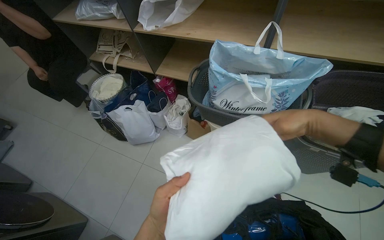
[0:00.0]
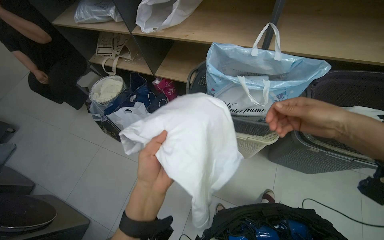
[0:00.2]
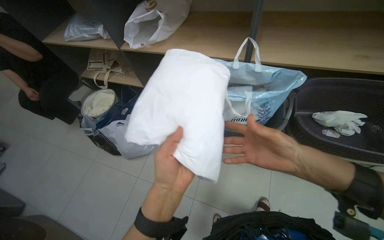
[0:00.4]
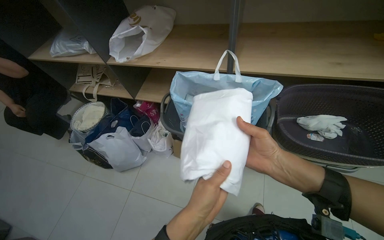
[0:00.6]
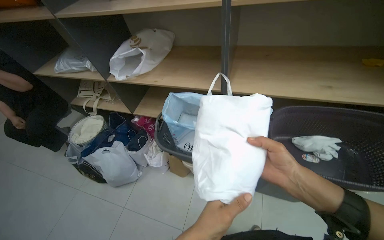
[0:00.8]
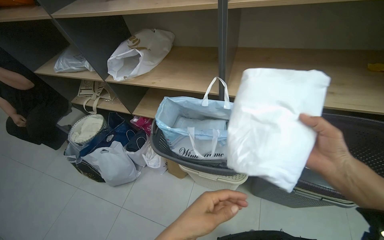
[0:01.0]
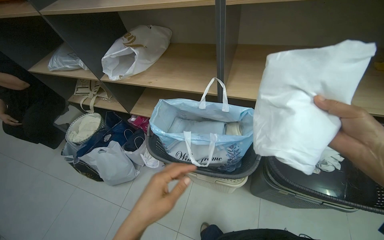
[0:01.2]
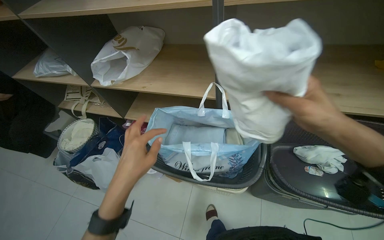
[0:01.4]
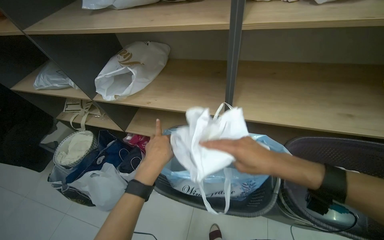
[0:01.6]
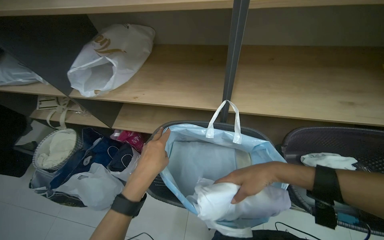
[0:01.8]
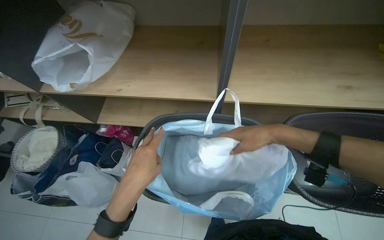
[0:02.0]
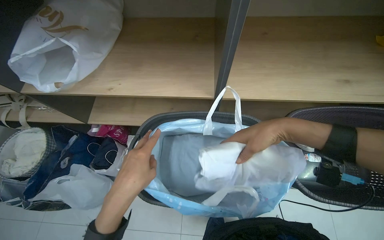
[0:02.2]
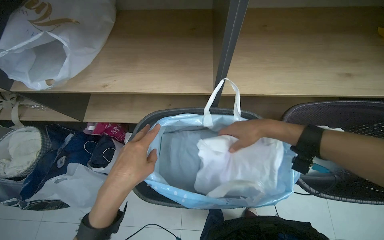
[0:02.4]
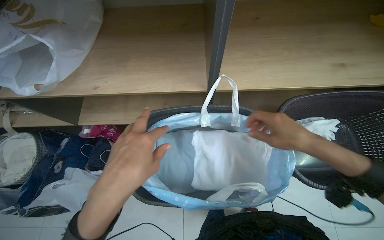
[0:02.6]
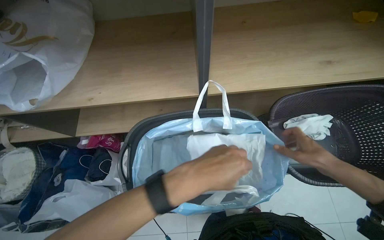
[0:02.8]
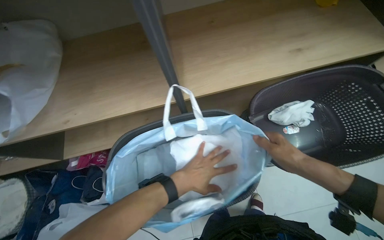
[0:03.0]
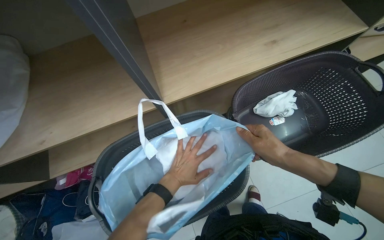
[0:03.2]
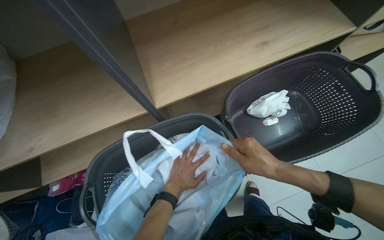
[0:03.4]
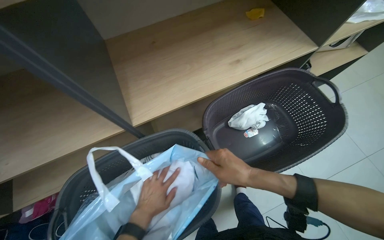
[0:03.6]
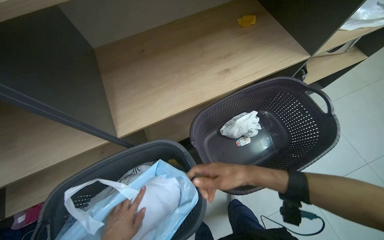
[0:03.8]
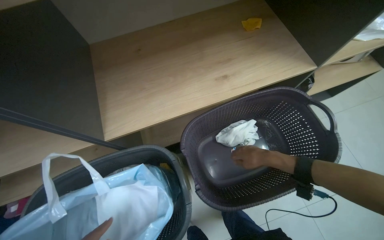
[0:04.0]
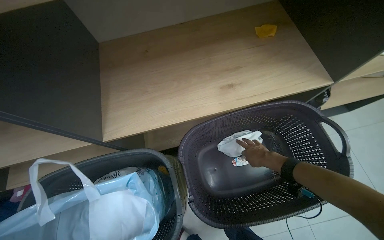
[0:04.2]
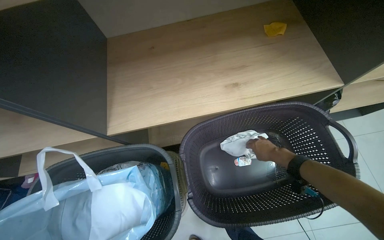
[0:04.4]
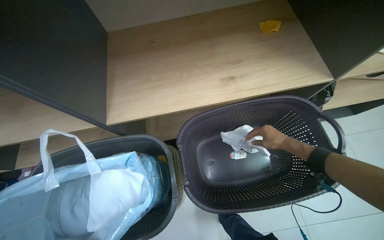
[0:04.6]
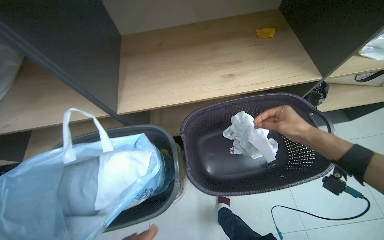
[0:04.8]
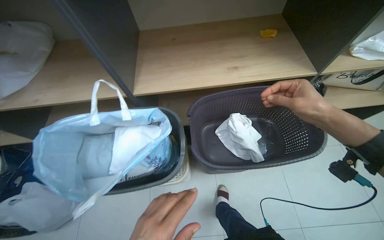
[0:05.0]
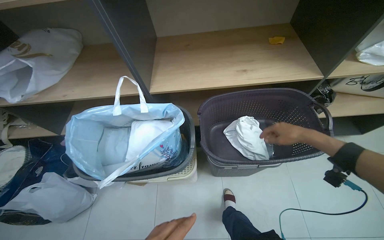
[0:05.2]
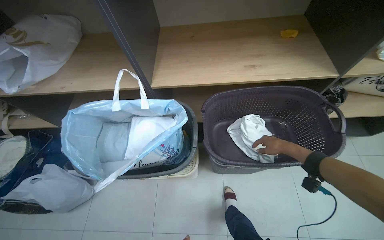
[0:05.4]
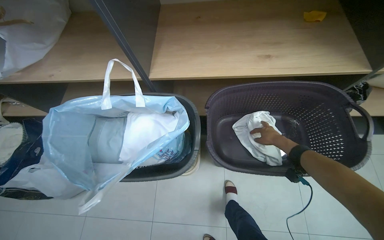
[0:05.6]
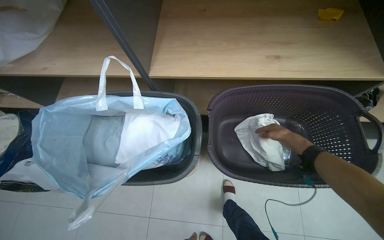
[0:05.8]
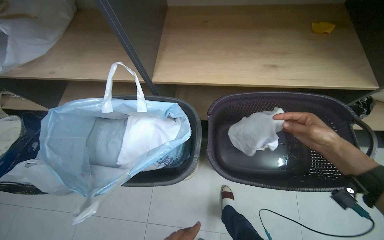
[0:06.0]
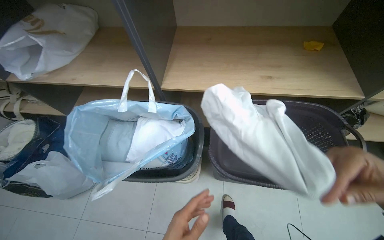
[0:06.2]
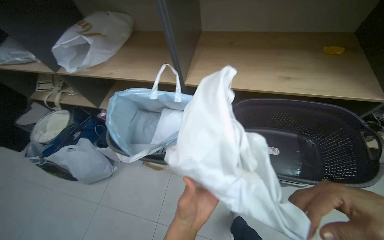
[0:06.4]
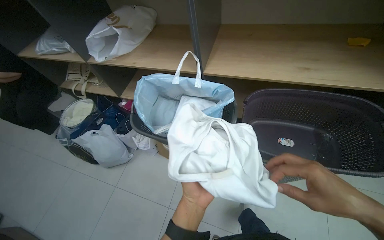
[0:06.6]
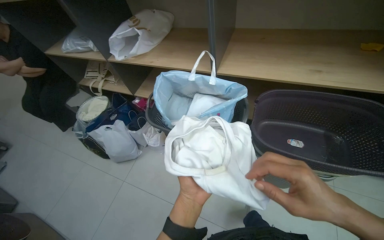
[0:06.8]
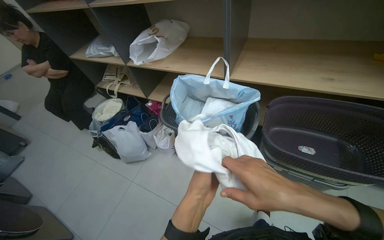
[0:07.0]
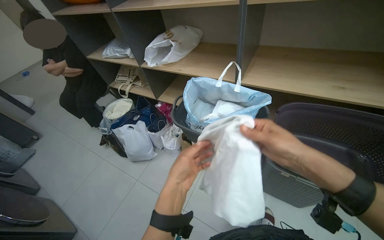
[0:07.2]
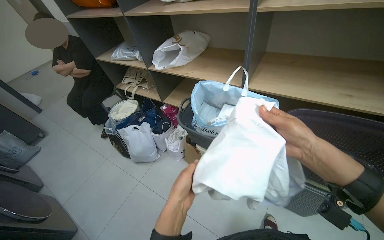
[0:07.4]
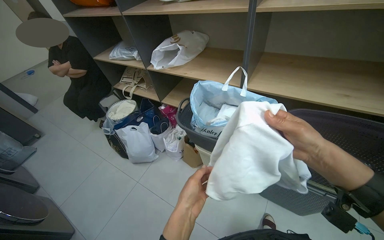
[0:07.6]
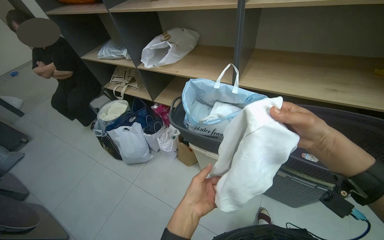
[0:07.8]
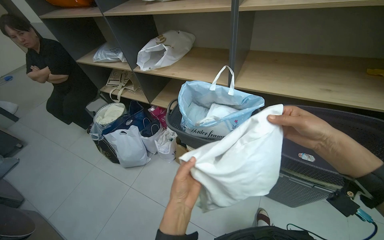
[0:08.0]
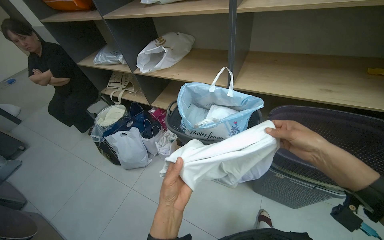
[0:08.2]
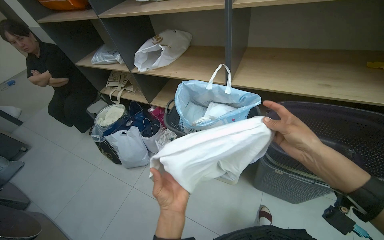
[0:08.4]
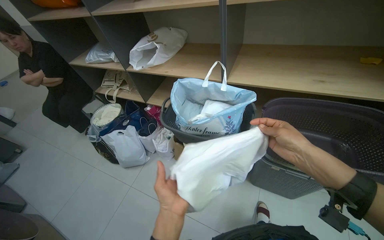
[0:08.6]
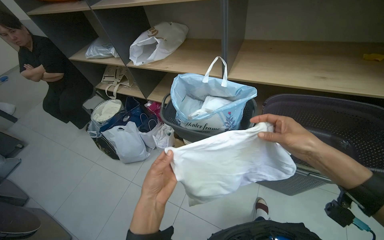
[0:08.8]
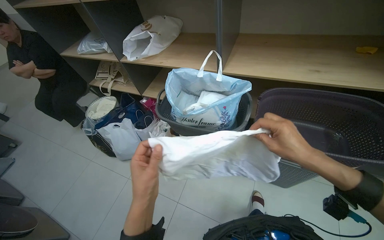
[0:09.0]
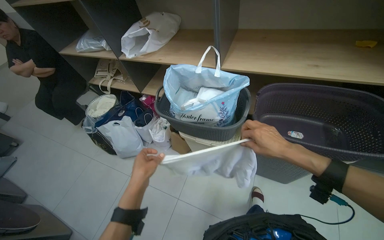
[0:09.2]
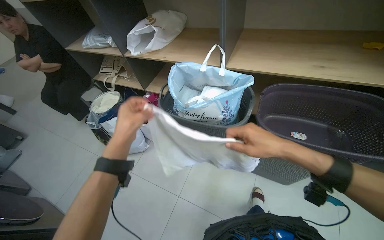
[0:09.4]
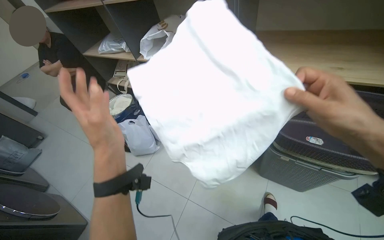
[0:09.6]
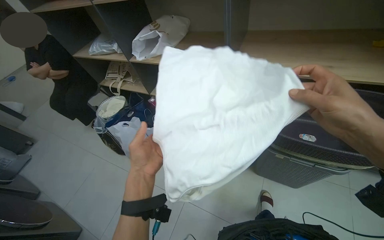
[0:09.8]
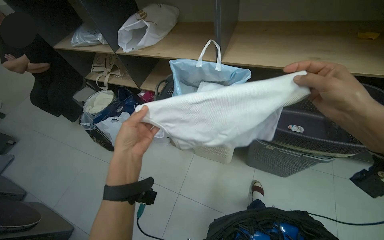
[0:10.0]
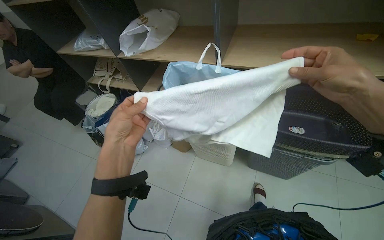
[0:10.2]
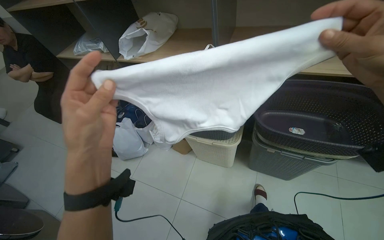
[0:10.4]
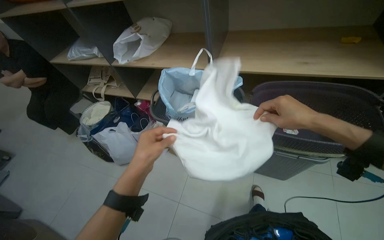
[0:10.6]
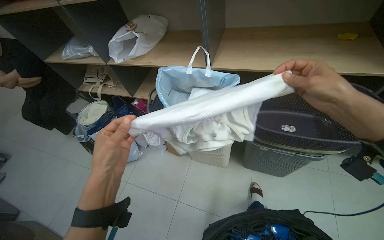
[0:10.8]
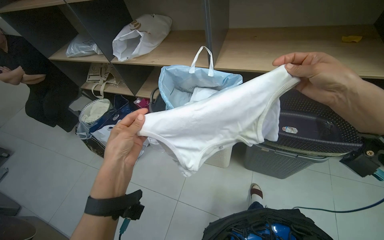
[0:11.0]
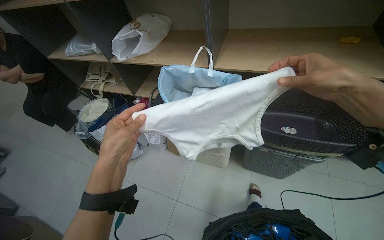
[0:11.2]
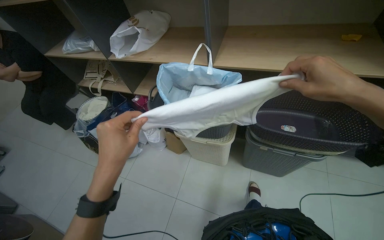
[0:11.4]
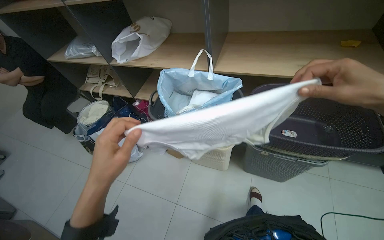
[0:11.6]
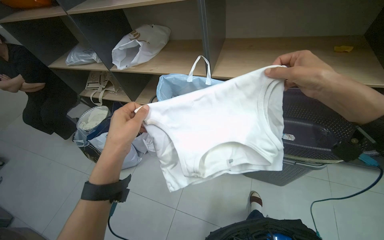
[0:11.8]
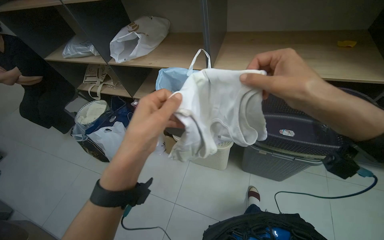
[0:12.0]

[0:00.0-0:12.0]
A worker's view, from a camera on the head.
Job: organizing items.
The whole recording: Sorting and packing various items. The worker sorts and packs various items into different bags and places them under a shelf.
0:00.0 to 0:01.6: The left hand is displaced up the picture and farther from the camera by about 50 cm.
0:01.6 to 0:03.0: The head turns to the right by roughly 25 degrees. The camera pitches downward, by some 15 degrees. The left hand heads farther from the camera and to the right, covering approximately 25 cm; the right hand shifts about 20 cm to the right and farther from the camera.
0:03.0 to 0:04.4: The right hand goes some 25 cm farther from the camera.
0:04.4 to 0:06.0: The right hand goes nearer and farther, roughly 20 cm each way, reversing 2 times.
0:06.0 to 0:07.6: The camera travels approximately 40 cm. The wearer looks approximately 25 degrees further to the left. The camera pitches upward, by some 15 degrees.
0:09.0 to 0:10.4: The left hand is displaced up the picture by about 10 cm.

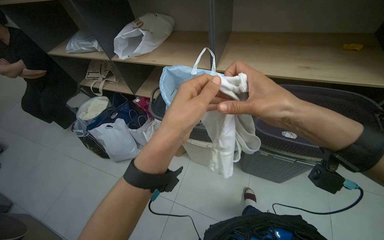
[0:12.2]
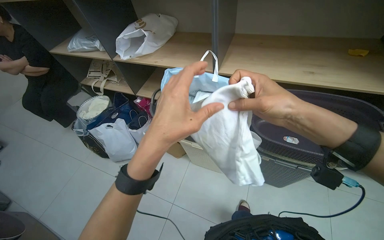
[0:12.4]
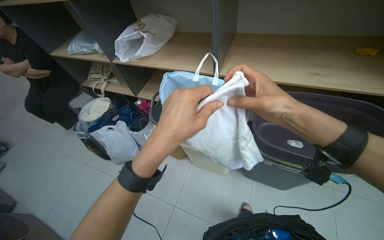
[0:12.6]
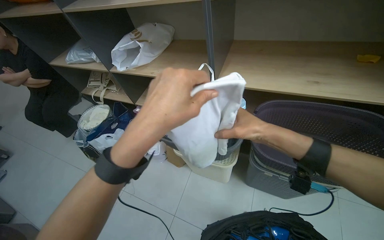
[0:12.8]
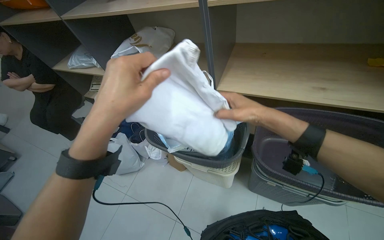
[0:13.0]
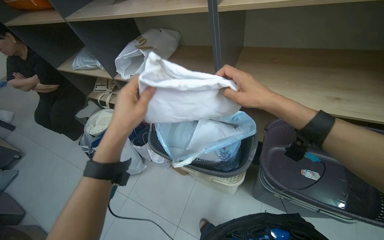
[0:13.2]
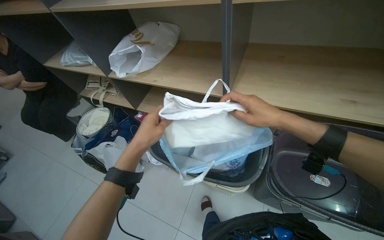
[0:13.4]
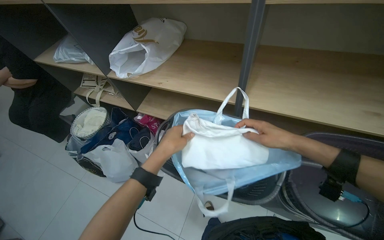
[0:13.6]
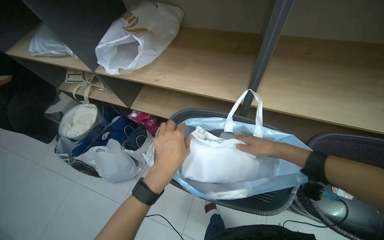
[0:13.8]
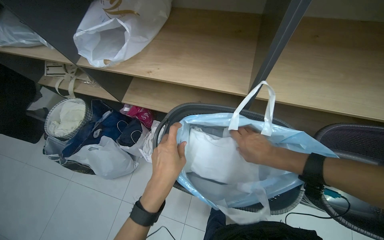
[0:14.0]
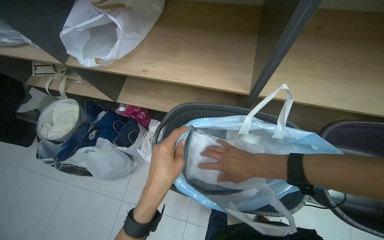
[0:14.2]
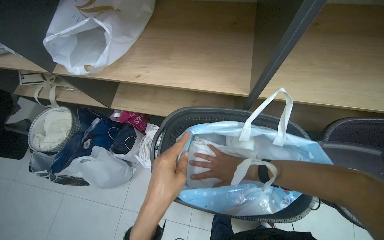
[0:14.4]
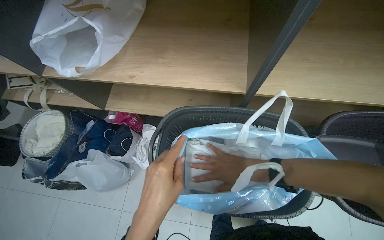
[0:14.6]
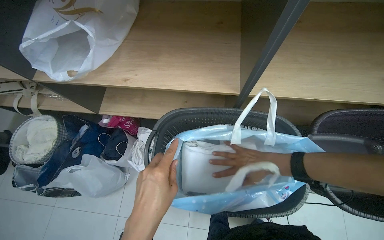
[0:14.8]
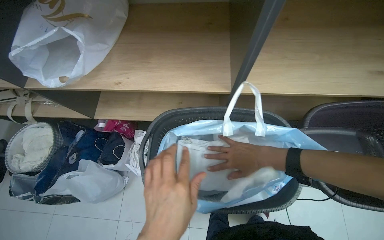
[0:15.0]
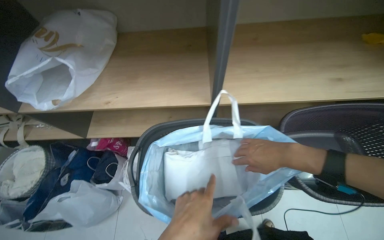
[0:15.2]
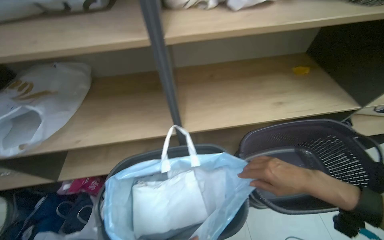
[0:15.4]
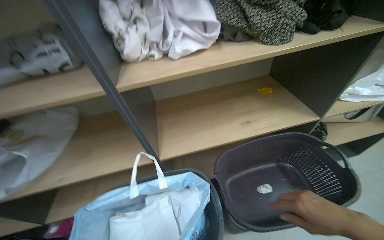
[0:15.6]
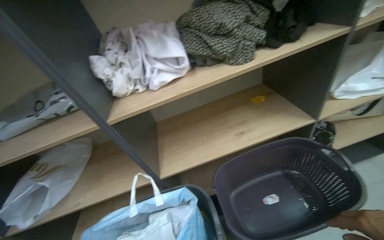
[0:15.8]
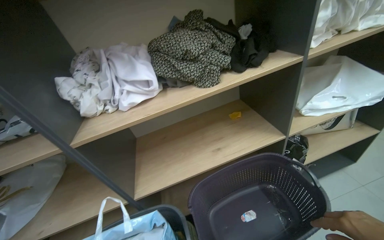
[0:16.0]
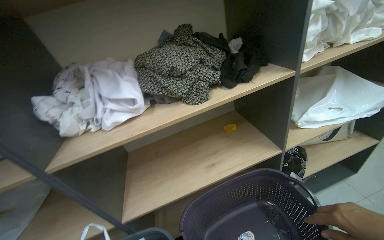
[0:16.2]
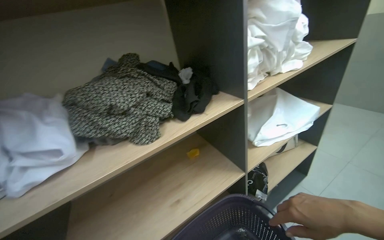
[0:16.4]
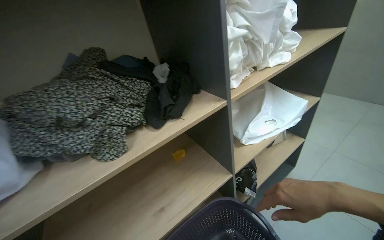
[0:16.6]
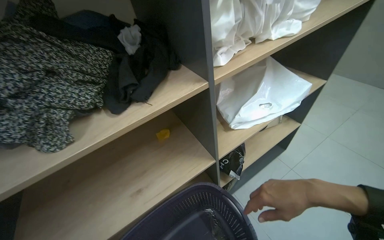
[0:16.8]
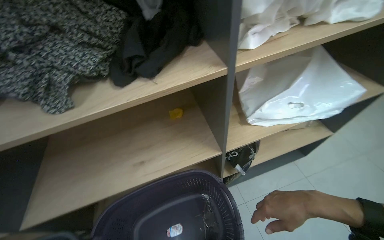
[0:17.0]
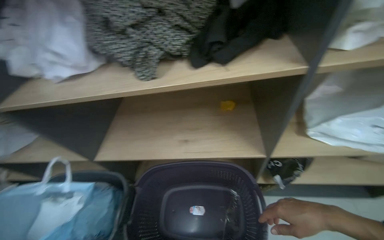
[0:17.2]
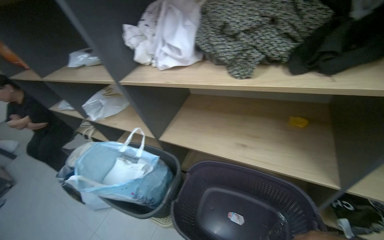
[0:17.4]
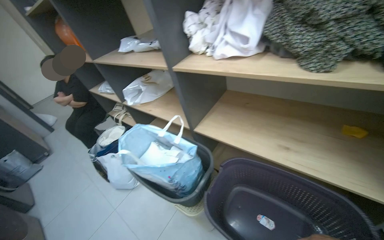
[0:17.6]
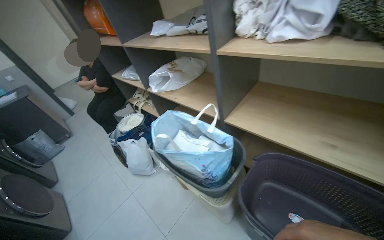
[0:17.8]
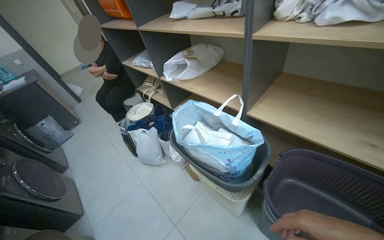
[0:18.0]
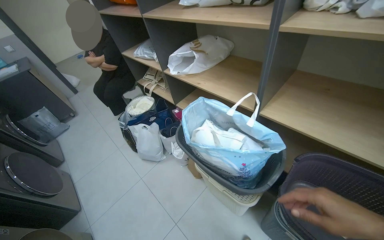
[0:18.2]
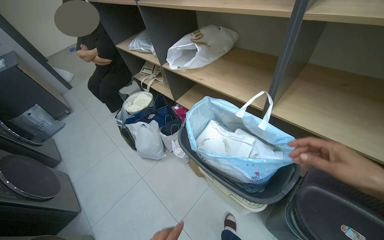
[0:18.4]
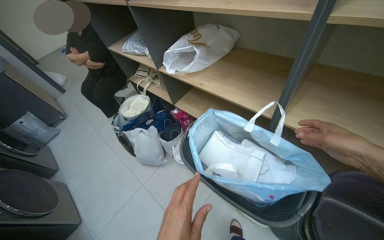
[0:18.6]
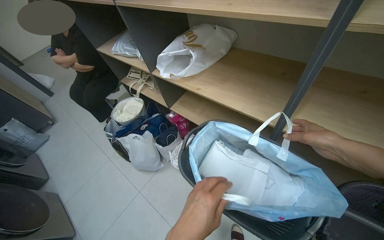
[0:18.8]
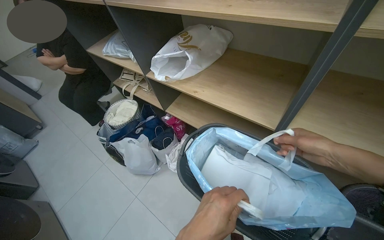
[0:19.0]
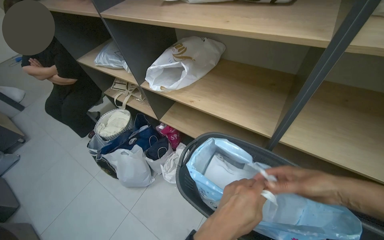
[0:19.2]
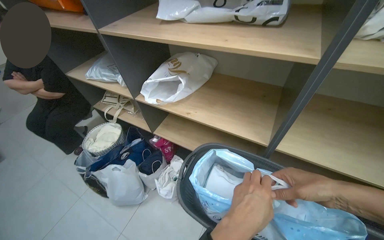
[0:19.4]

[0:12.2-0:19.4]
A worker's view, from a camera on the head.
Job: organizing items.
The whole recording: Sorting and packing various items. The worker sorts and packs various items into different bags and places them under a shelf.
0:12.2 to 0:13.6: The right hand shifts about 35 cm farther from the camera.
0:13.6 to 0:15.0: The head turns to the right by some 20 degrees. The right hand heads to the left, covering about 10 cm.
0:15.0 to 0:16.6: The camera travels about 70 cm. The wearer looks roughly 40 degrees further to the right. The view tilts approximately 40 degrees upward.
0:16.6 to 0:18.0: The head turns to the left by roughly 80 degrees. The view tips downward by roughly 25 degrees.
0:18.0 to 0:19.4: The camera travels about 40 cm.
